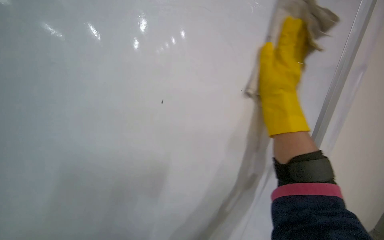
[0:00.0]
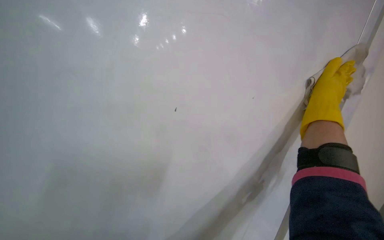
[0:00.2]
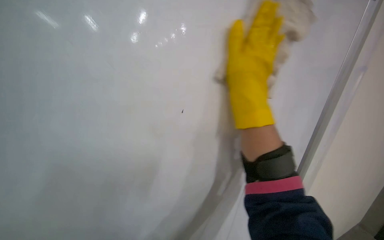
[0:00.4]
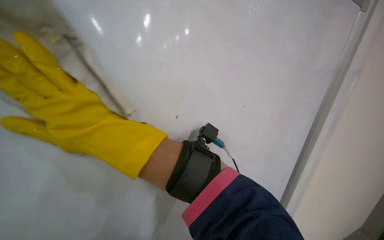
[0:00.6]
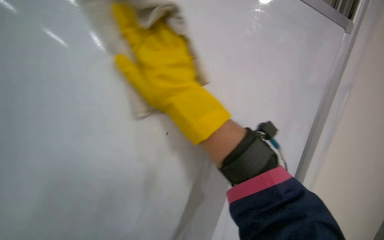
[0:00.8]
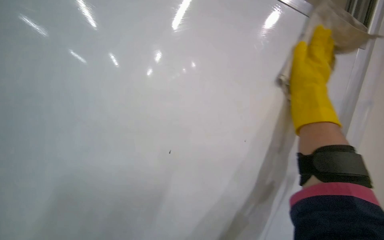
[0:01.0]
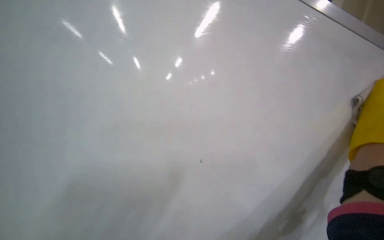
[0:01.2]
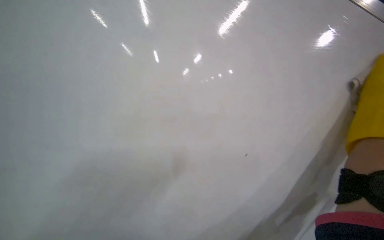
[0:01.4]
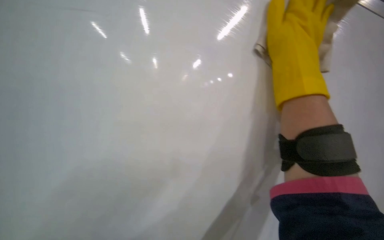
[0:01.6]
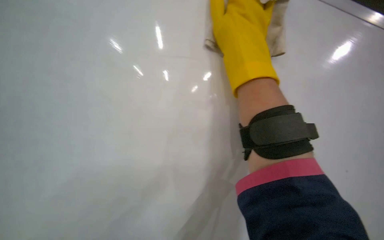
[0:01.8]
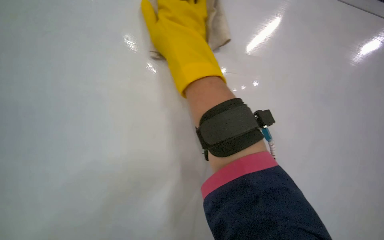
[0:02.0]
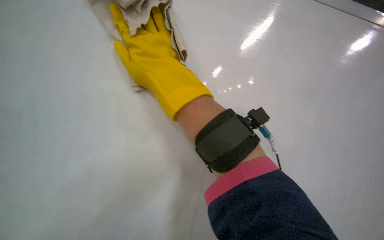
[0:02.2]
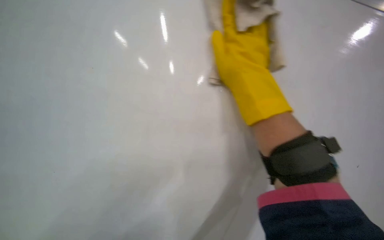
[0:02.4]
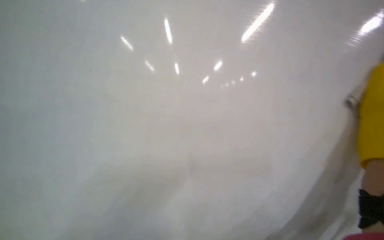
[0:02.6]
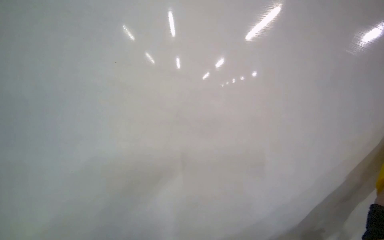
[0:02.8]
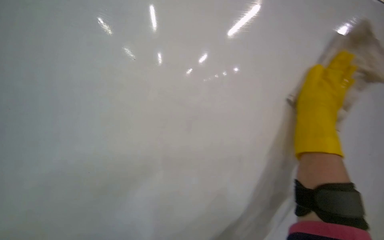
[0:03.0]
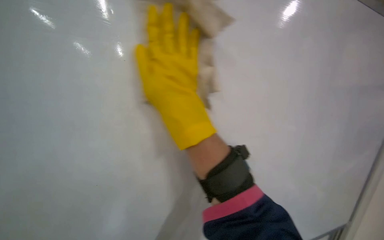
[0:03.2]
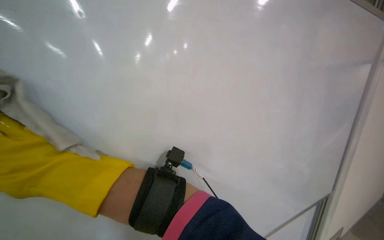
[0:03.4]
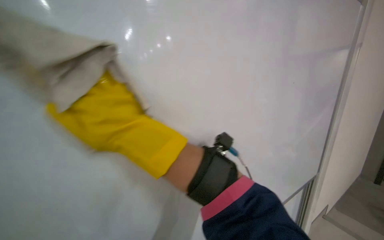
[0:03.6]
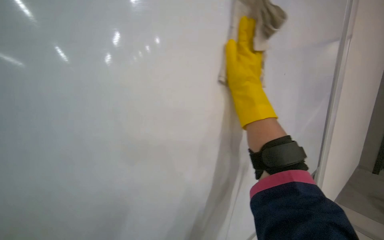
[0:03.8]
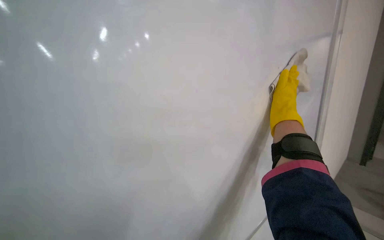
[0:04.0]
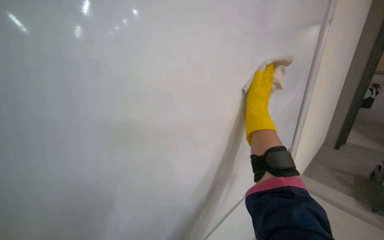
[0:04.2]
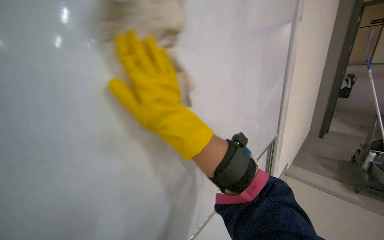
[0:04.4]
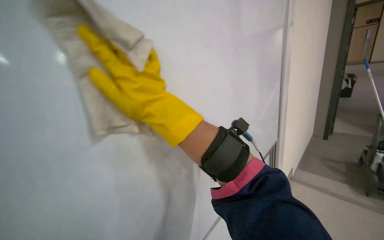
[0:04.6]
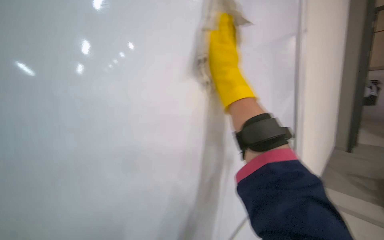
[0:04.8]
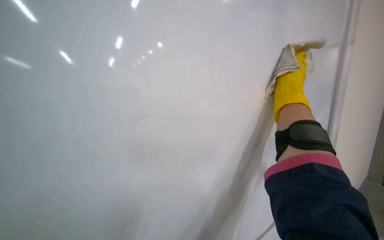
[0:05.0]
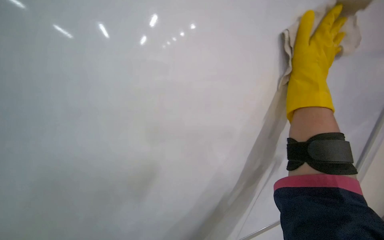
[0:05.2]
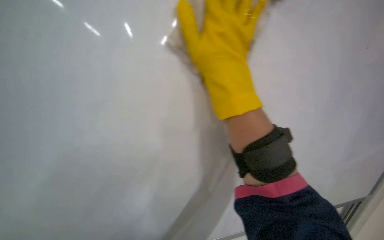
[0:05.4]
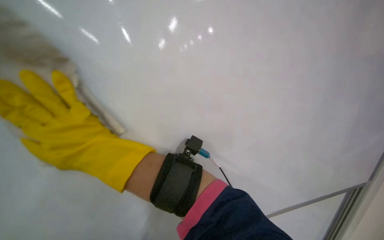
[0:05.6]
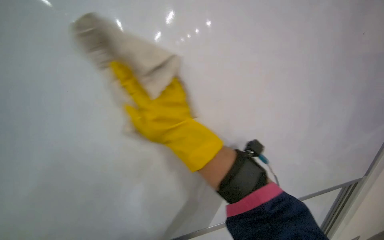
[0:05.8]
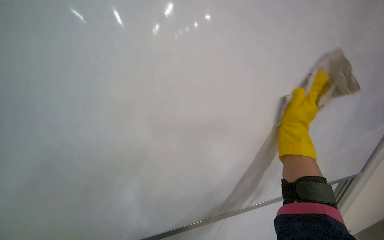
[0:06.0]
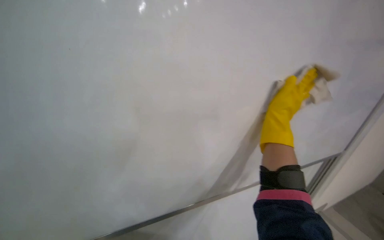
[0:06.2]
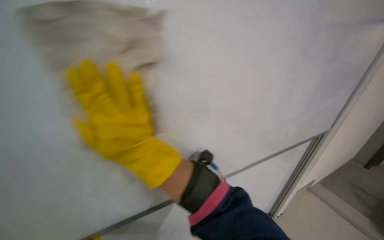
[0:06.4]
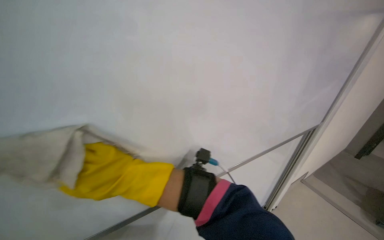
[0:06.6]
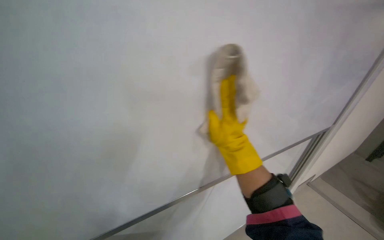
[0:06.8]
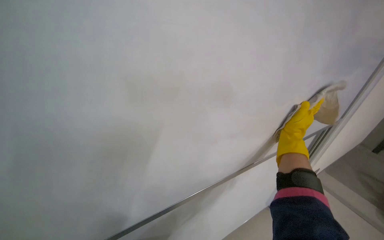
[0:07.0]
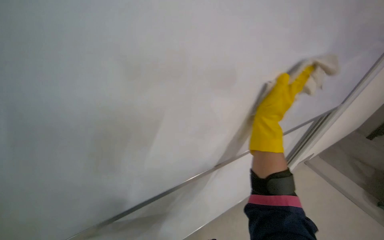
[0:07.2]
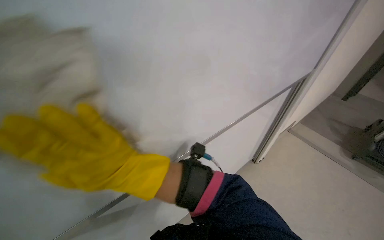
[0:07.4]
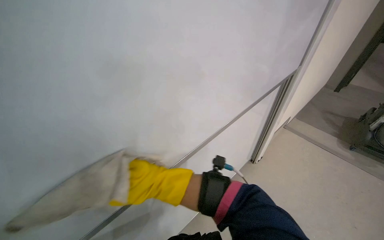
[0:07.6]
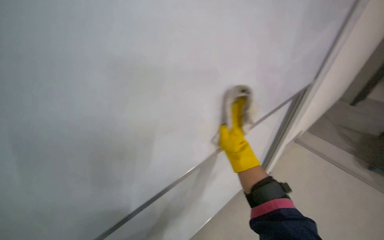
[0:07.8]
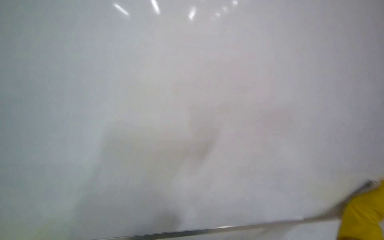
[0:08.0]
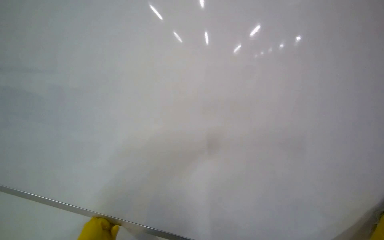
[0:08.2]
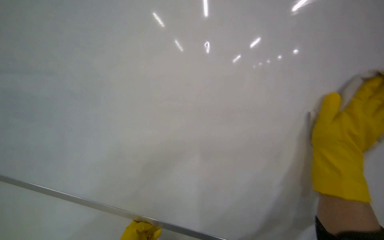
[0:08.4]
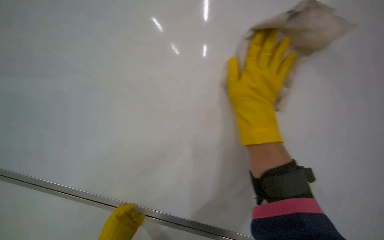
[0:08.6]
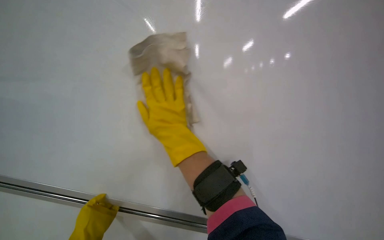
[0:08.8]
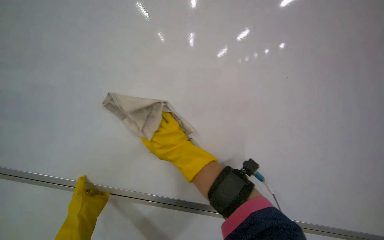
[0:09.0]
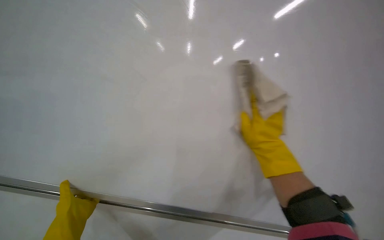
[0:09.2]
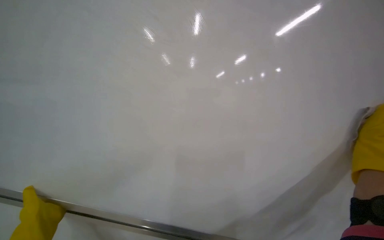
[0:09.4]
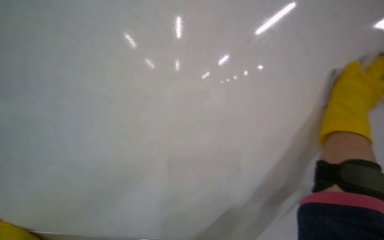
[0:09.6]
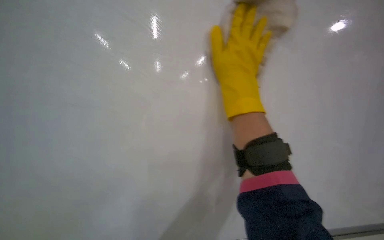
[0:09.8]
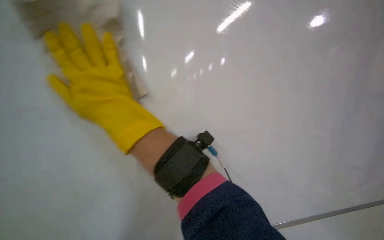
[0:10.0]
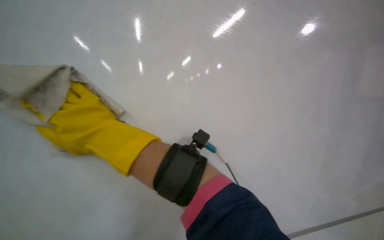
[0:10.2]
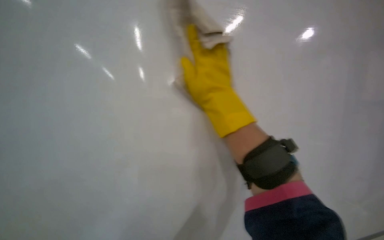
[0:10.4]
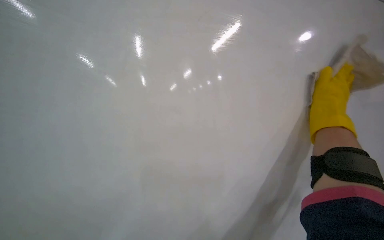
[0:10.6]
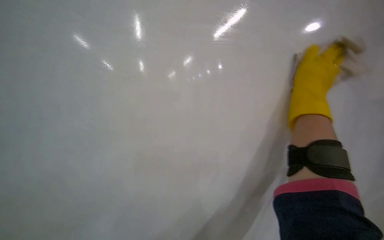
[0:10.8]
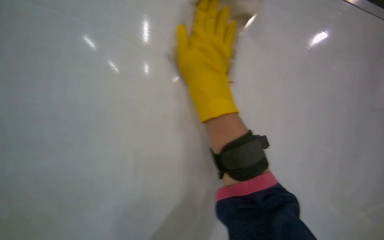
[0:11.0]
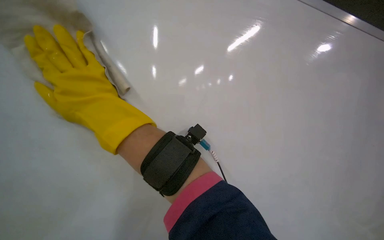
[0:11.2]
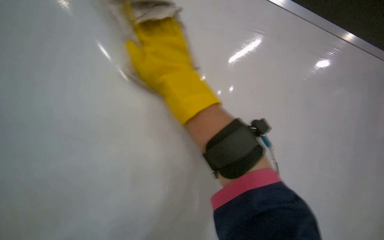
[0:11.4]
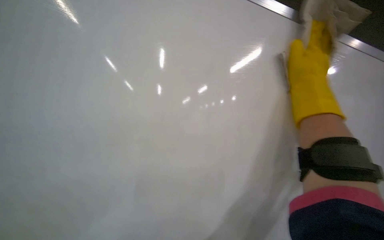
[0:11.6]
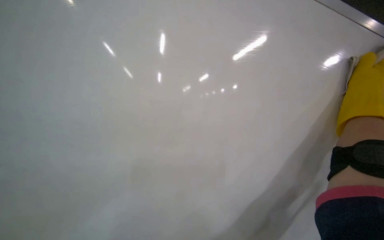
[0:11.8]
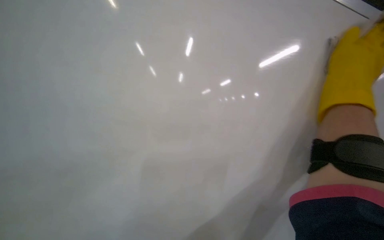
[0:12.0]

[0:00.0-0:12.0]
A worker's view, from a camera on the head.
Job: wiping surfaces.
The whole recording: Wiping whiteboard. The worker wipes the large white whiteboard surface with a cloth.
3.0 to 4.4 s: The right hand moves left and right over about 50 cm, changing direction 2 times.
4.4 to 6.0 s: The wearer looks about 20 degrees further to the left. The right hand moves left and right over some 50 cm, changing direction 2 times.
6.0 to 7.6 s: The right hand swings left and right, roughly 50 cm each way, with 3 reversals.
9.0 to 10.4 s: The right hand goes left and right, some 60 cm each way, reversing 2 times.

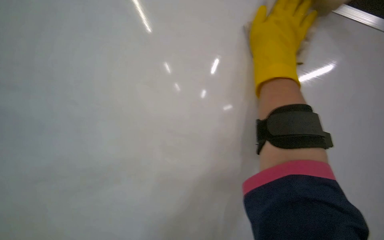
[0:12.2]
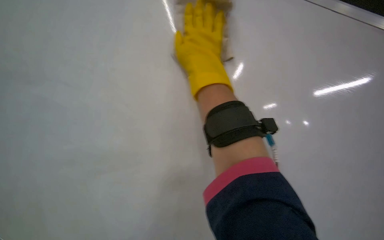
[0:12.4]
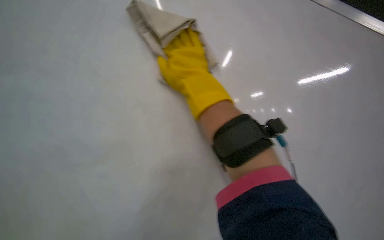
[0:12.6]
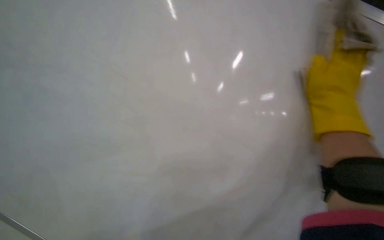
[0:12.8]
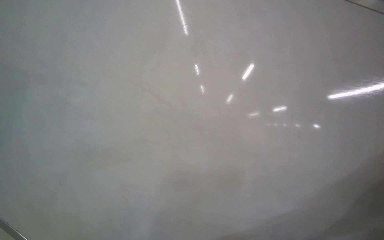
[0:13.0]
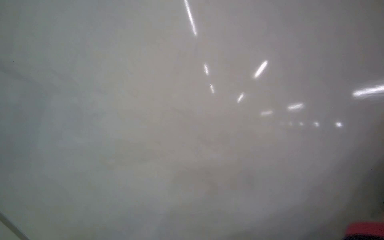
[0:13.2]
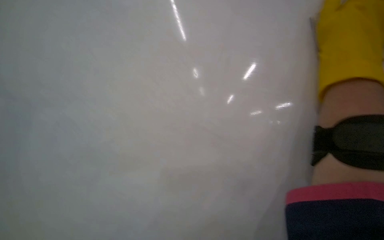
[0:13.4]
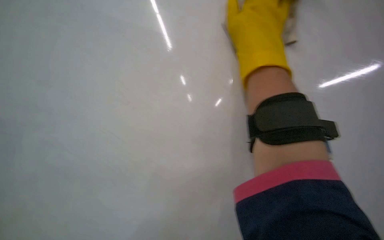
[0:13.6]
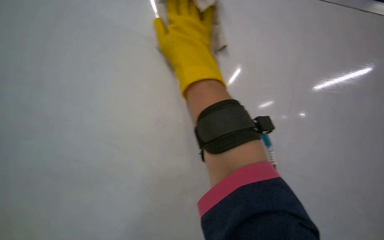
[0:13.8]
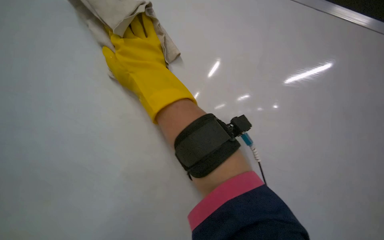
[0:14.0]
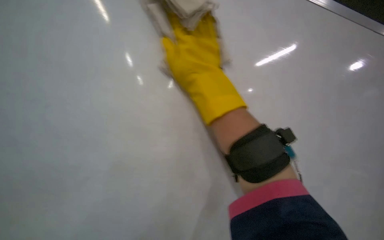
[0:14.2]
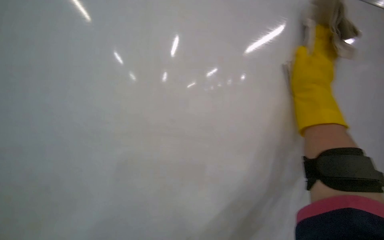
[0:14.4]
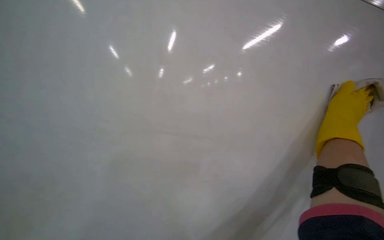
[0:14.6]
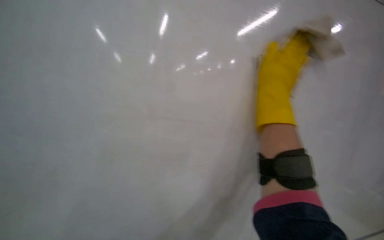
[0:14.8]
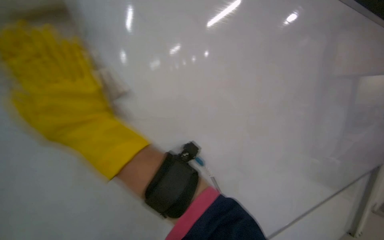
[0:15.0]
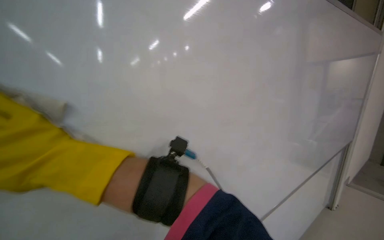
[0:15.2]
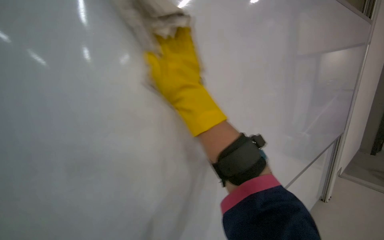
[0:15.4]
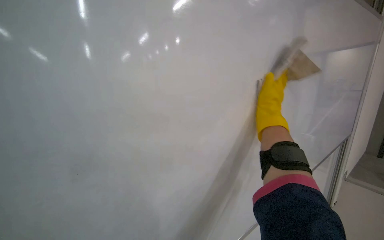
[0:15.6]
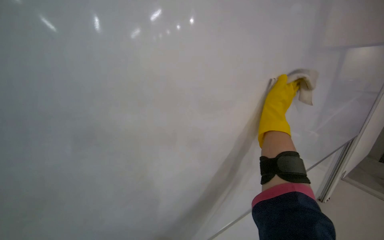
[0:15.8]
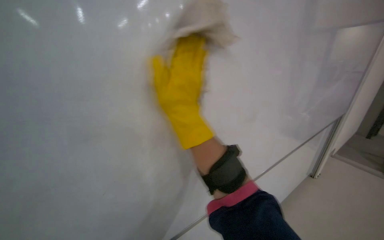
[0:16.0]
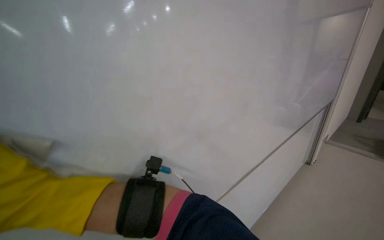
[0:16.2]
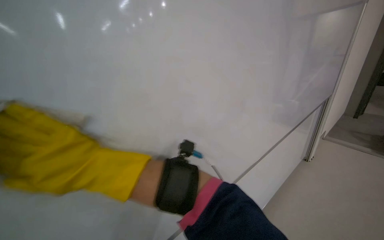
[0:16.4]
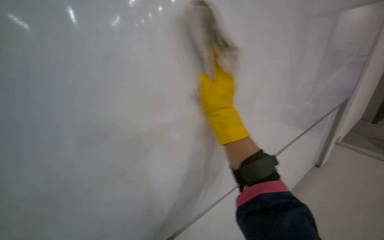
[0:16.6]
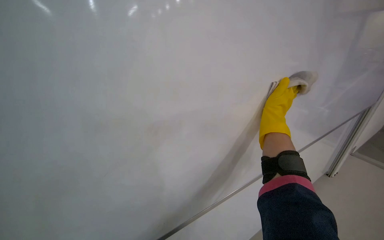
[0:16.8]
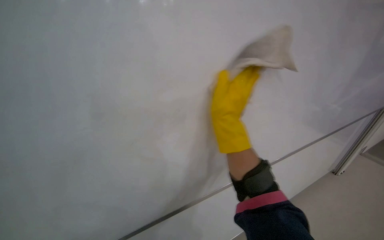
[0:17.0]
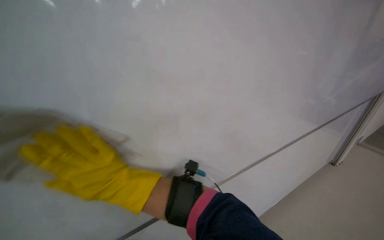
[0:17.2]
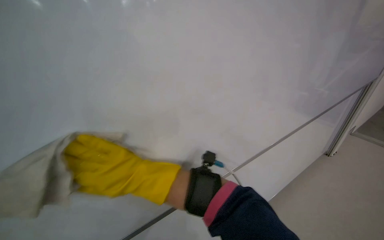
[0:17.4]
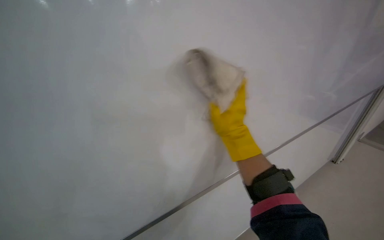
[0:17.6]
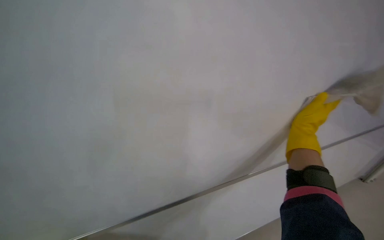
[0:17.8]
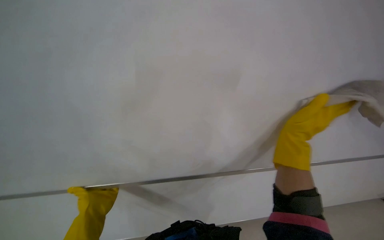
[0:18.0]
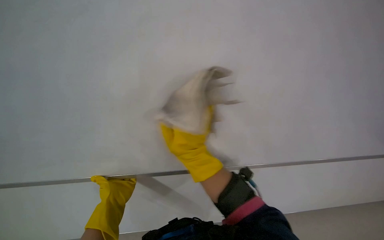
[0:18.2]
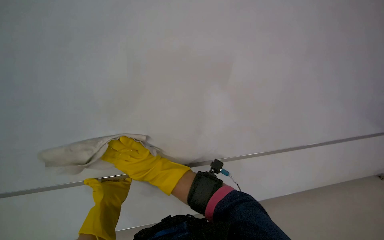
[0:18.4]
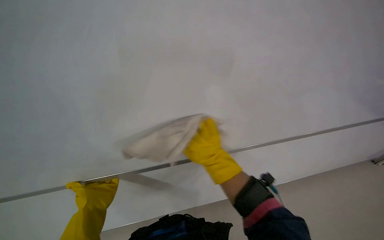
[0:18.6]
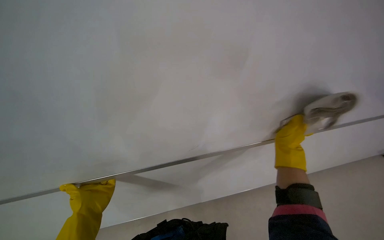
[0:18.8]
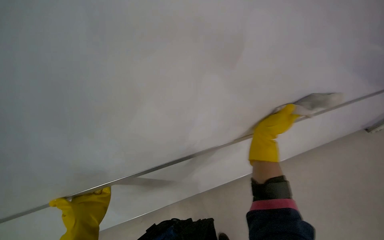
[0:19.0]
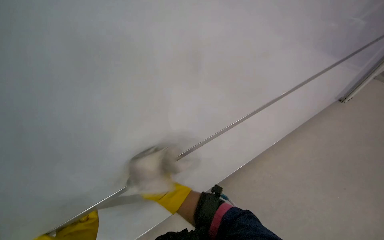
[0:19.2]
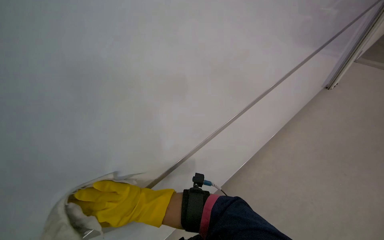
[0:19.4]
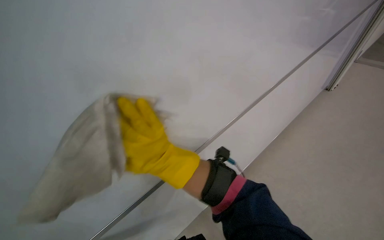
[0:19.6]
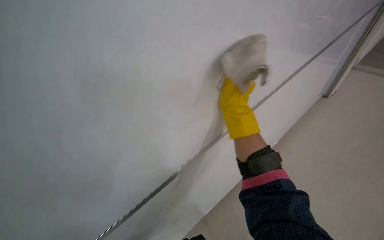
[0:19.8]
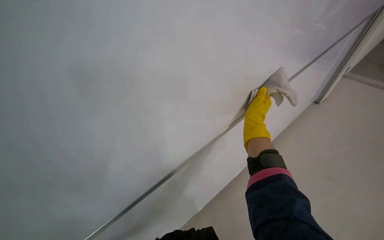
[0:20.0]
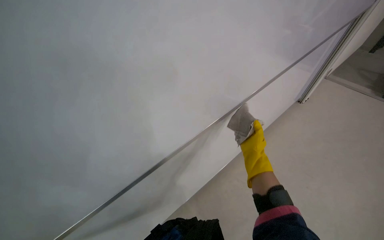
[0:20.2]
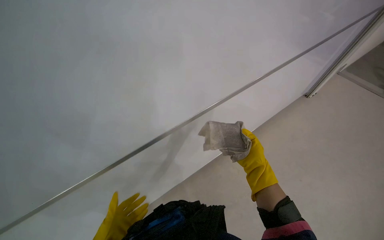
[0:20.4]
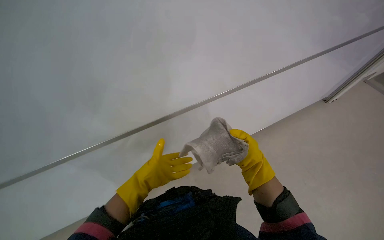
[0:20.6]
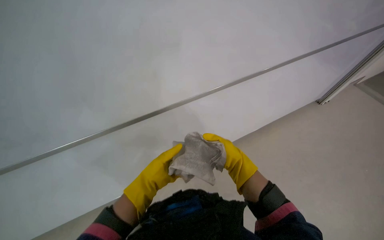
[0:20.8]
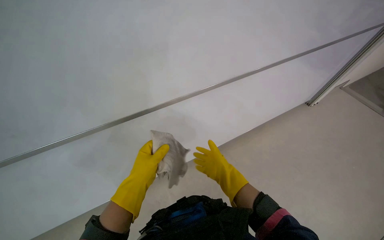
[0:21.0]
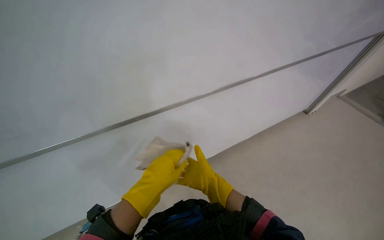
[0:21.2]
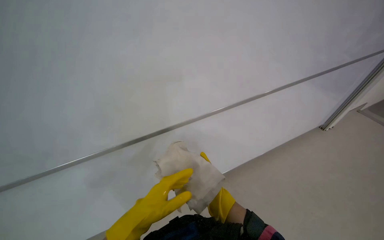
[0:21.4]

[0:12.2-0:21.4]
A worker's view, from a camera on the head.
Job: wiping surfaces.
The whole recording: Wiping whiteboard. The worker wipes the large white whiteboard surface with a cloth.
12.2 to 13.8 s: The wearer's head swings approximately 35 degrees to the right.
13.8 to 15.2 s: The head rotates roughly 40 degrees to the right. The wearer looks some 25 degrees further downward.
15.2 to 16.8 s: The view tilts approximately 10 degrees downward.
16.8 to 18.4 s: The camera pitches downward, by roughly 20 degrees. The right hand moves left and right over approximately 50 cm, changing direction 2 times.
18.4 to 19.8 s: The scene rotates counterclockwise by roughly 25 degrees.
